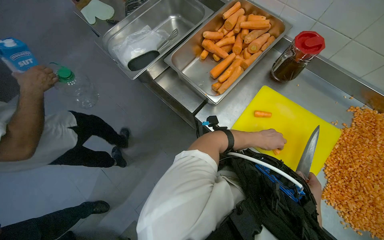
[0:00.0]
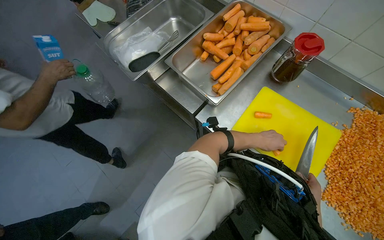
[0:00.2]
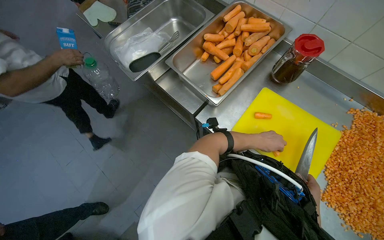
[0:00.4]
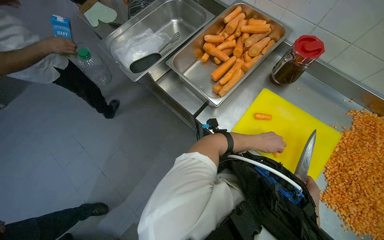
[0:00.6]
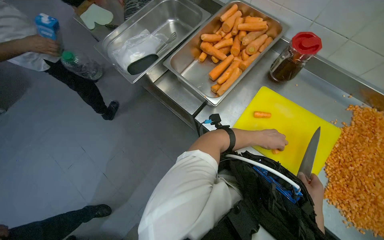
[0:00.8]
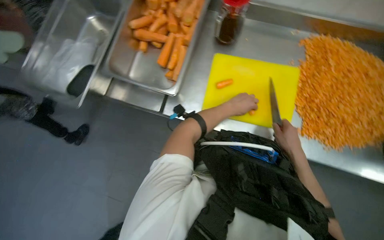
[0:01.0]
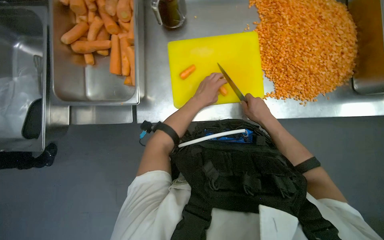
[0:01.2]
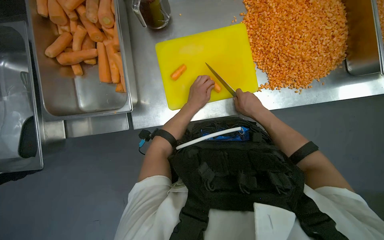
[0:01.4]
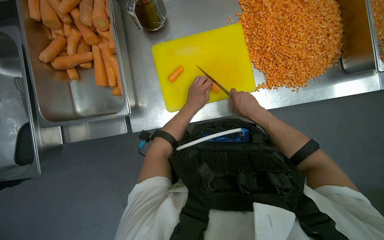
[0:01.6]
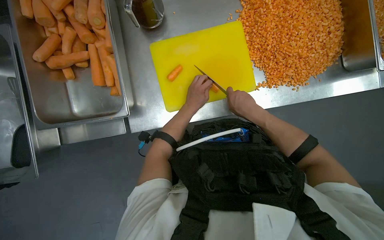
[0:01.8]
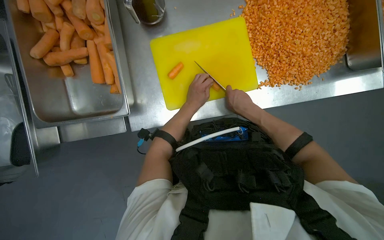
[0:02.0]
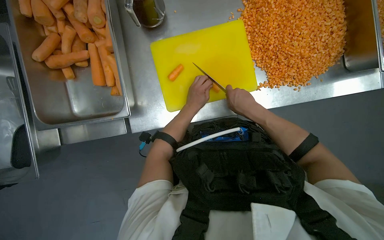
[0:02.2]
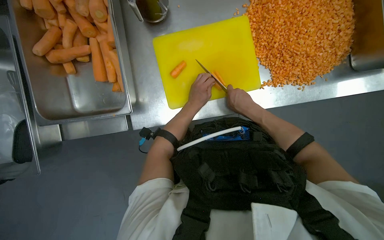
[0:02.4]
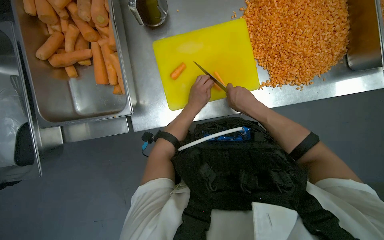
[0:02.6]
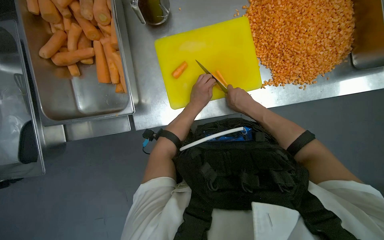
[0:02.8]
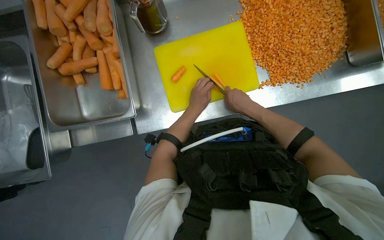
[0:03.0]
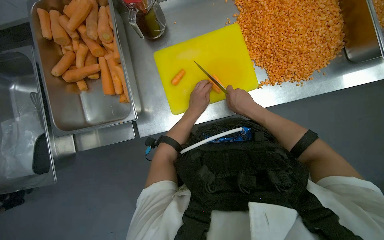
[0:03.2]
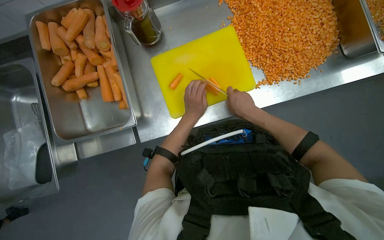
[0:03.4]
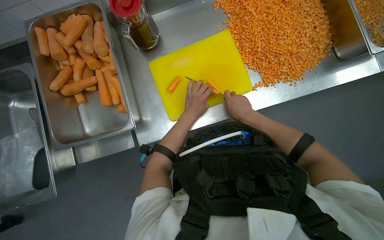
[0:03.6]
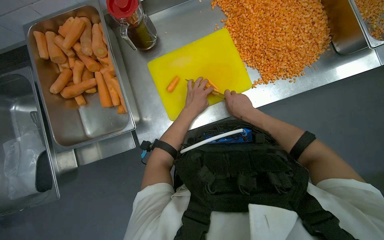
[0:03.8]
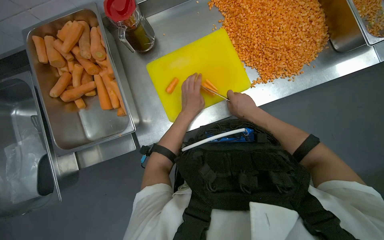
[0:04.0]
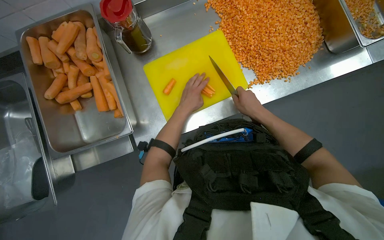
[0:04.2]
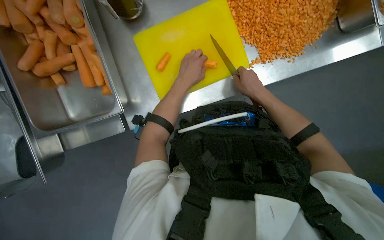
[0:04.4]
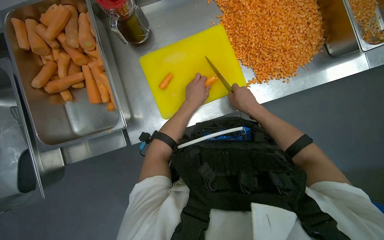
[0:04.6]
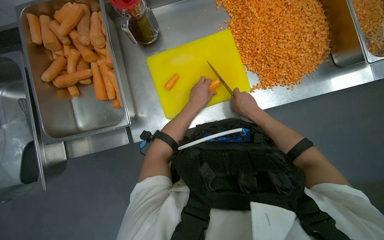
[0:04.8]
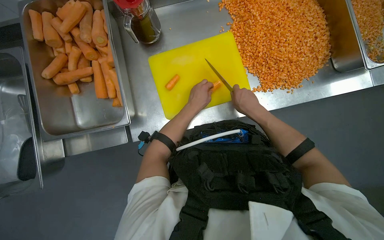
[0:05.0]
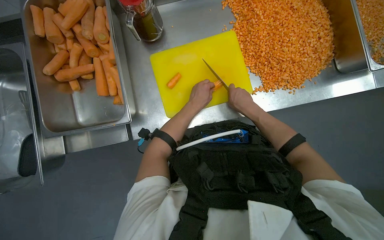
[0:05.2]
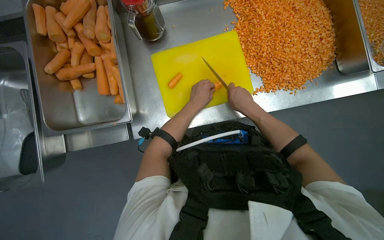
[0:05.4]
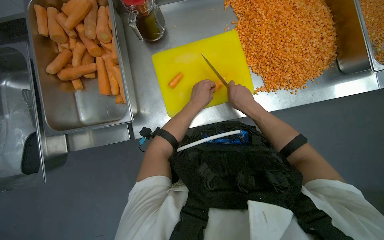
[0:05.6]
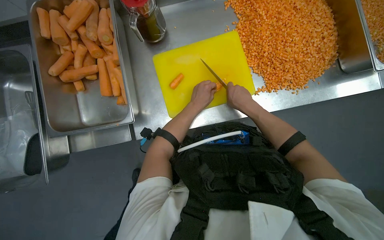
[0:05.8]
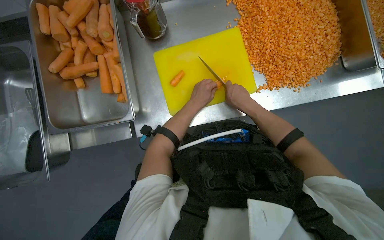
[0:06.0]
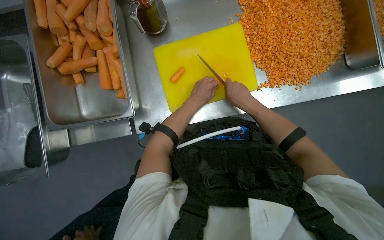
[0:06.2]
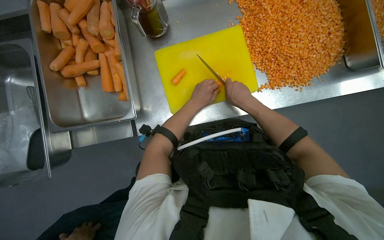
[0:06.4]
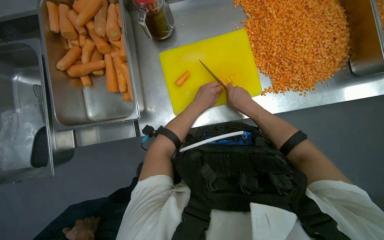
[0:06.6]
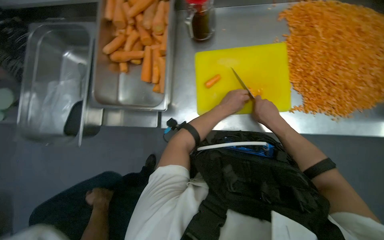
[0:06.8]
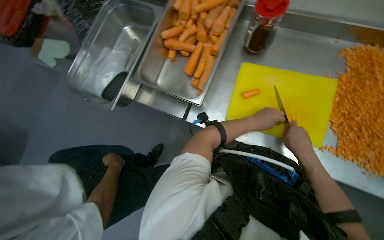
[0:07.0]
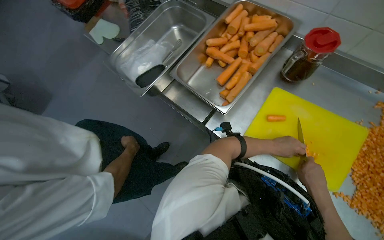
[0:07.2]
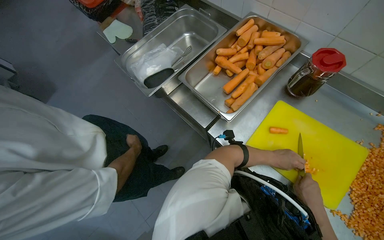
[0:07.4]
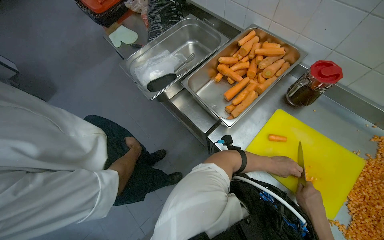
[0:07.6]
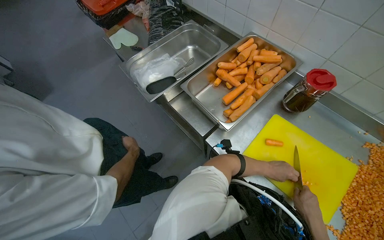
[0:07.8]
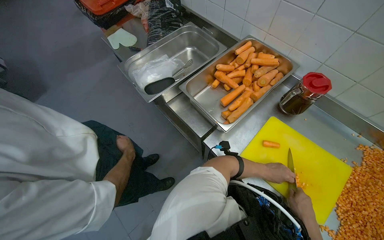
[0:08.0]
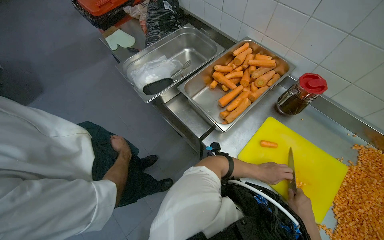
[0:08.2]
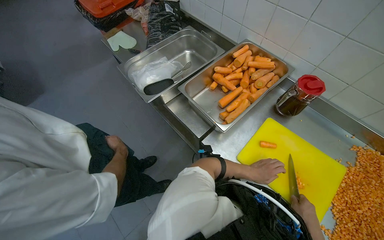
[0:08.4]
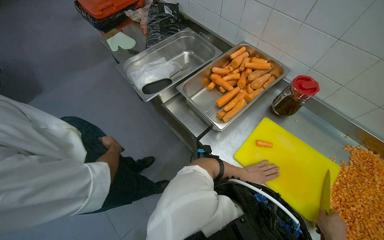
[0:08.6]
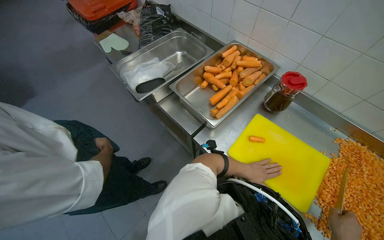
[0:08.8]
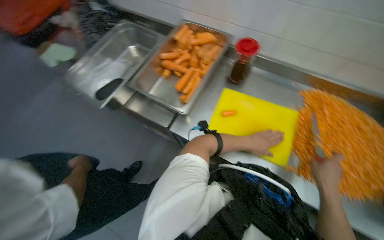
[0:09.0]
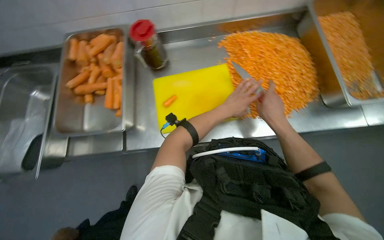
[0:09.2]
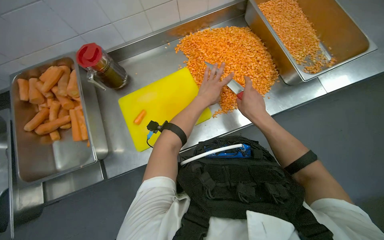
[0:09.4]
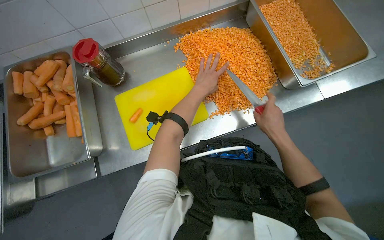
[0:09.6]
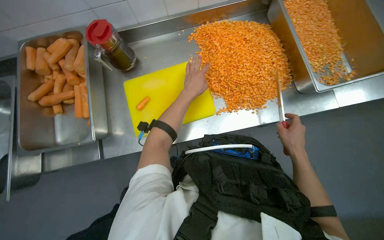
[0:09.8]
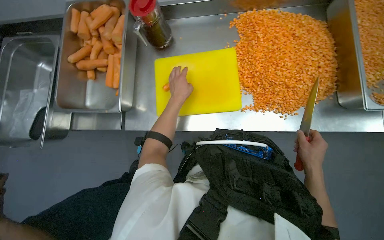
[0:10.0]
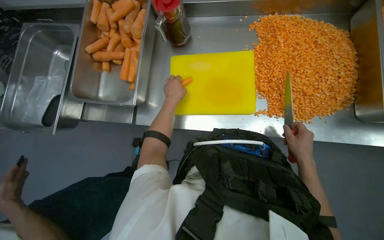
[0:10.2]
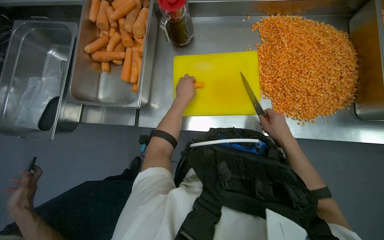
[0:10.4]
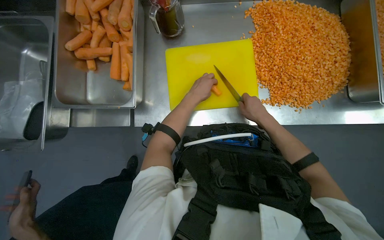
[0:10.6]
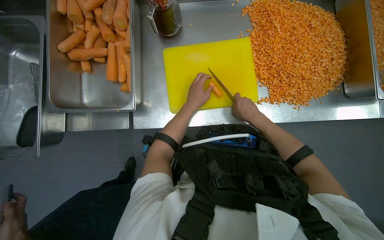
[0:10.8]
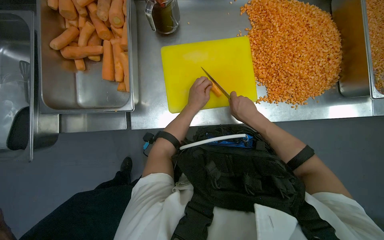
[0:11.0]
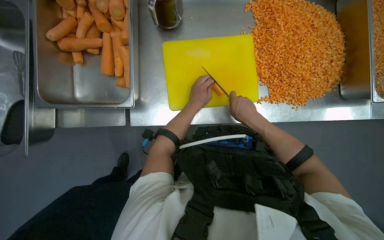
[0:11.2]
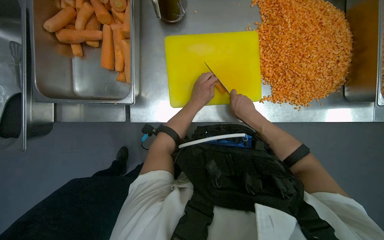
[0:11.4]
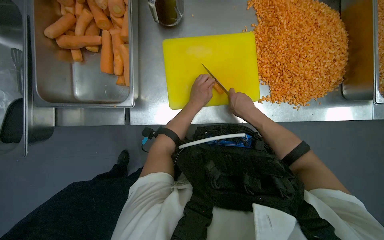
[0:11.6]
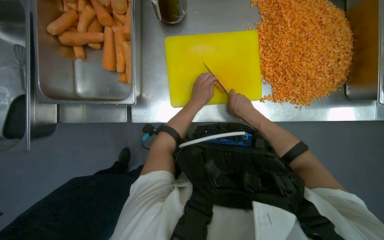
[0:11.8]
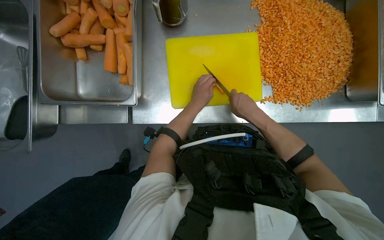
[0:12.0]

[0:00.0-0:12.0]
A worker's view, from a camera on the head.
Job: preparing food.
The whole recording: Dicing carrots on cutting board. The worker dices carrots on a yellow cutting board and scrapes them into a metal tray.
0:00.0 to 0:01.6: The camera pitches downward, by some 15 degrees. Everything in view rotates approximately 50 degrees counterclockwise.
0:01.6 to 0:03.0: The hands are busy where they are.
0:03.0 to 0:04.4: The left hand is displaced nearer to the camera by about 10 cm.
0:06.0 to 0:07.6: The head turns to the left by about 60 degrees.
0:09.0 to 0:10.4: The view tilts roughly 15 degrees downward. The scene rotates counterclockwise by some 25 degrees.
0:10.4 to 0:12.0: The right hand heads to the left, covering about 15 cm.

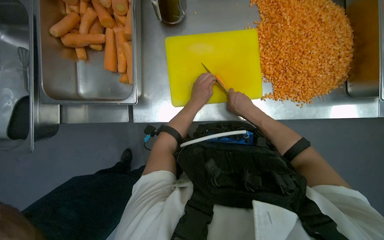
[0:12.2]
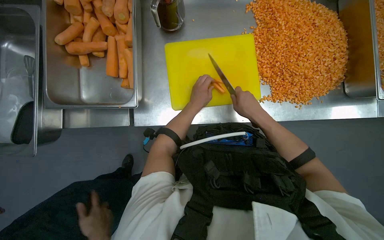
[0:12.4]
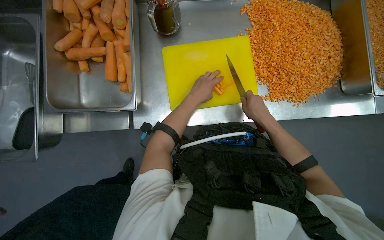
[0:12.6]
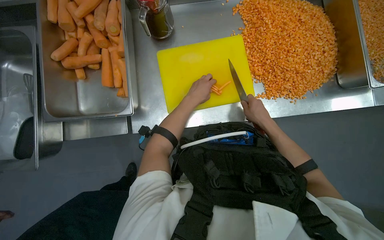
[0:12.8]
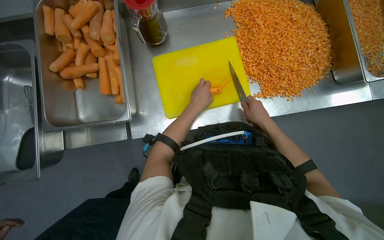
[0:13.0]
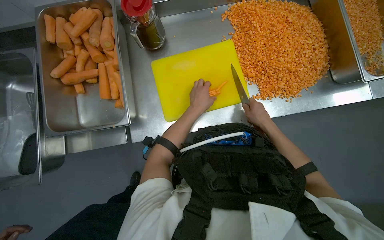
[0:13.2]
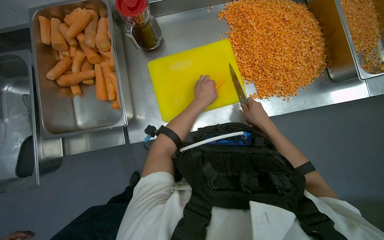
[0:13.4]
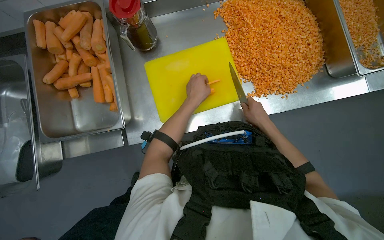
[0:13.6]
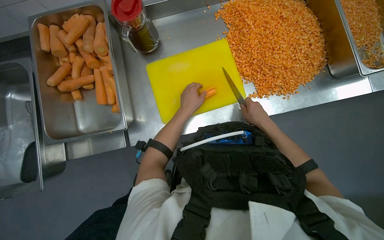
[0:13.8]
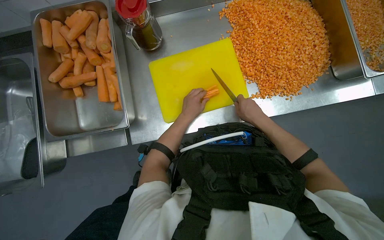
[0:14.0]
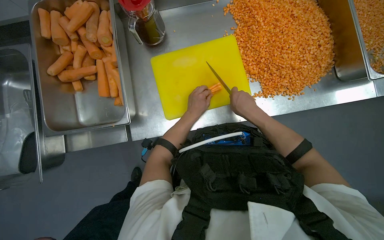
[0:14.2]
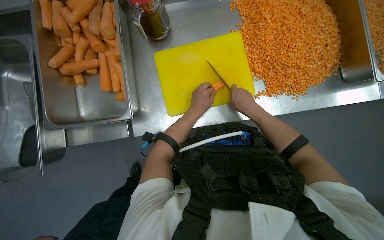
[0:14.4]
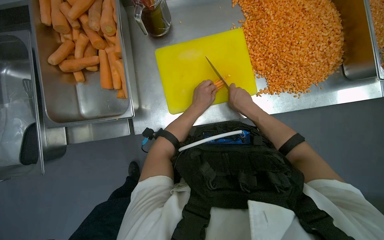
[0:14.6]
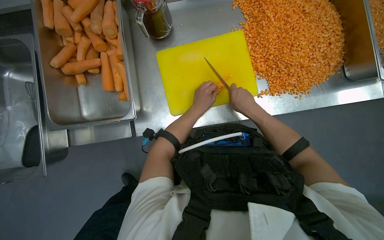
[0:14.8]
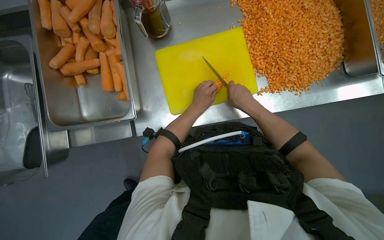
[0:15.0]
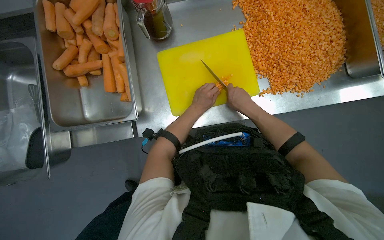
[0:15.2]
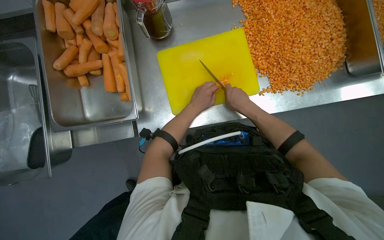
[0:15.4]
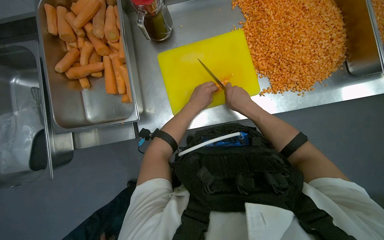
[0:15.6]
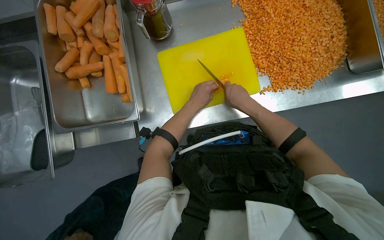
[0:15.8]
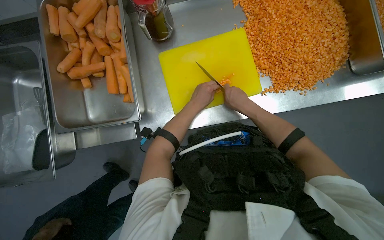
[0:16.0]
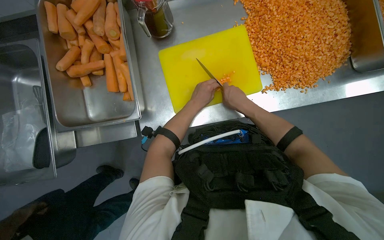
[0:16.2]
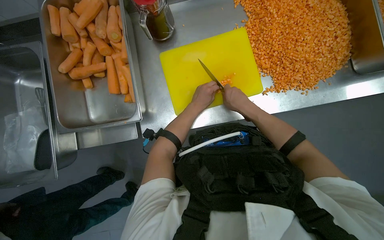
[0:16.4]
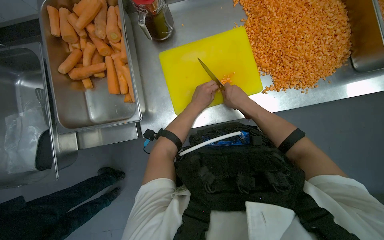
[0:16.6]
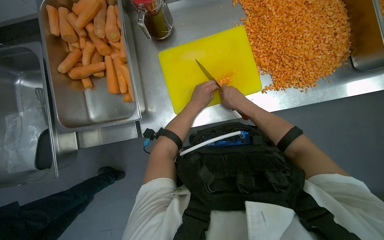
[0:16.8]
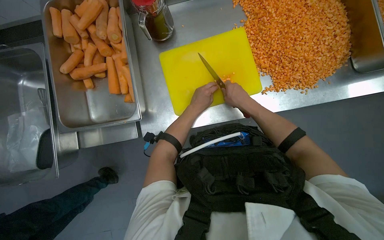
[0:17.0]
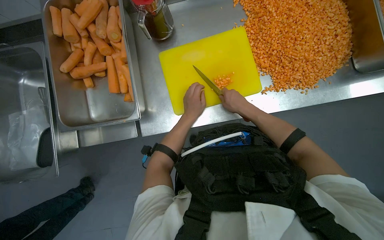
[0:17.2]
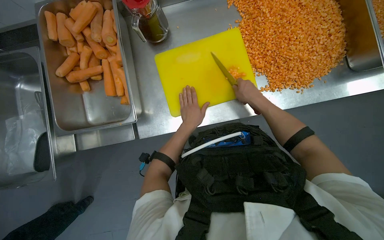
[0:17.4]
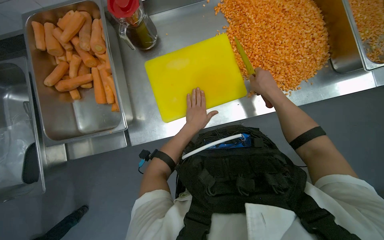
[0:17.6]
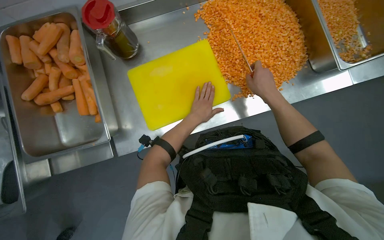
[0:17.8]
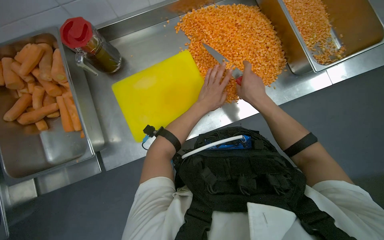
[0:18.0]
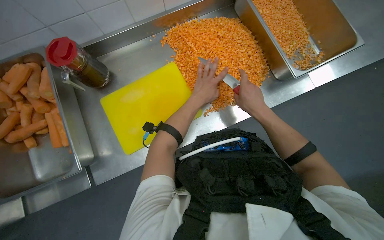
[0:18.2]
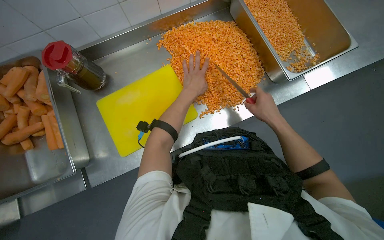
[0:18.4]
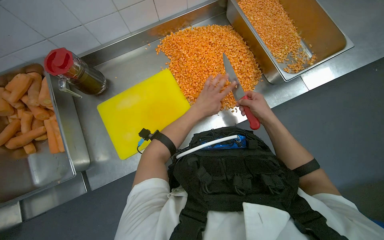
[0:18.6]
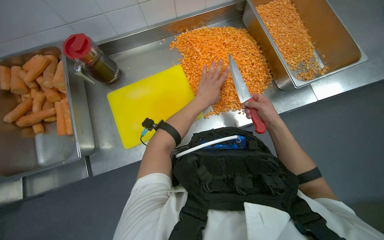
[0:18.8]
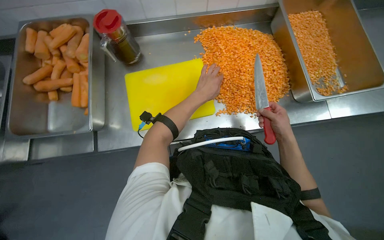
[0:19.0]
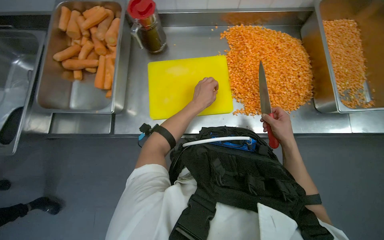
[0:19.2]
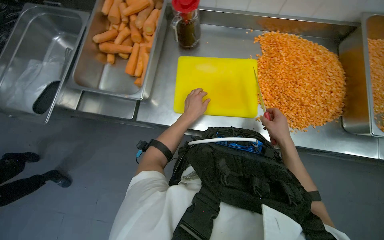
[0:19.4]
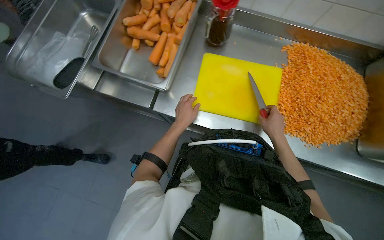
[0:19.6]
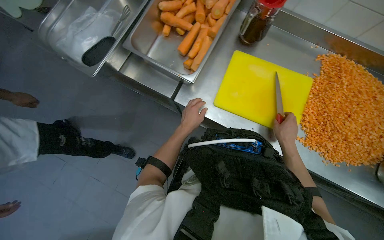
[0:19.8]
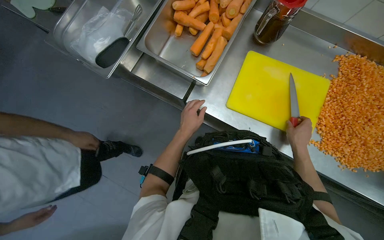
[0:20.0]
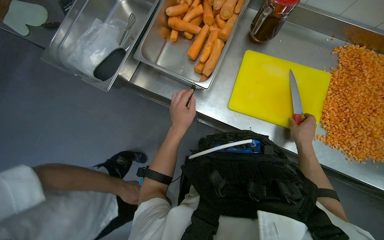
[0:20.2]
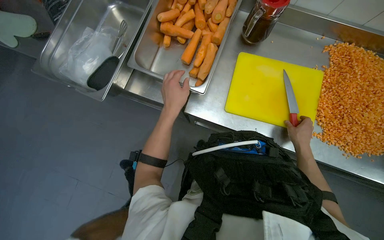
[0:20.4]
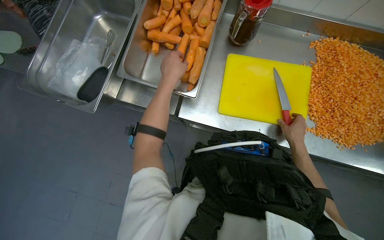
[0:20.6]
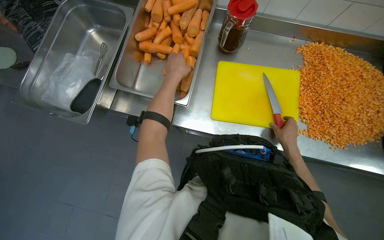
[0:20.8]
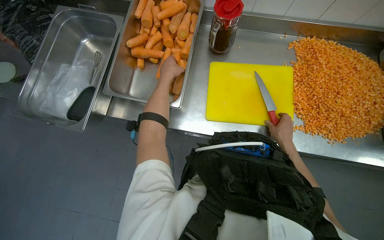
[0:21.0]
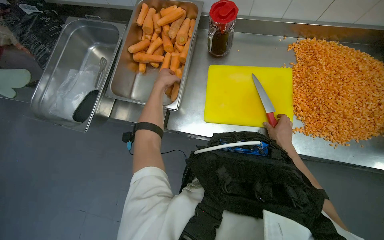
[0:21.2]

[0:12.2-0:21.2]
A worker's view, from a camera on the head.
Job: preparing food.
The whole recording: Dicing carrots on cutting board. The worker dices carrots on a yellow cutting board and scrapes them into a metal tray.
0:12.2 to 0:13.8: The right hand goes about 10 cm to the right.
0:13.8 to 0:15.2: The right hand moves to the left, some 10 cm.
0:15.2 to 0:16.6: The hands make small movements and keep their place.
0:16.6 to 0:18.2: The right hand moves to the right, some 30 cm.
0:18.2 to 0:19.8: The scene rotates clockwise by roughly 50 degrees.
0:19.8 to 0:21.2: The left hand is displaced up the picture by about 25 cm.
